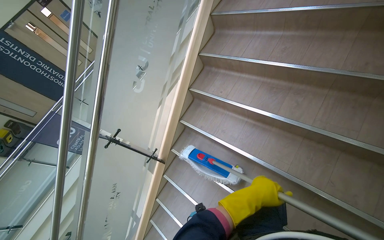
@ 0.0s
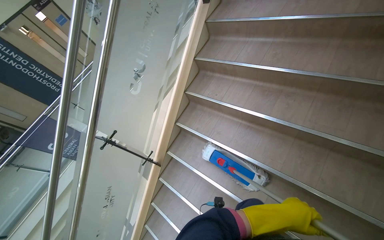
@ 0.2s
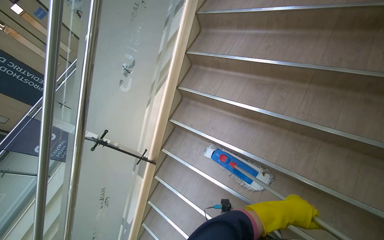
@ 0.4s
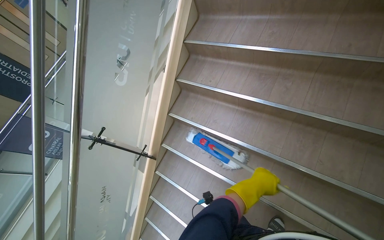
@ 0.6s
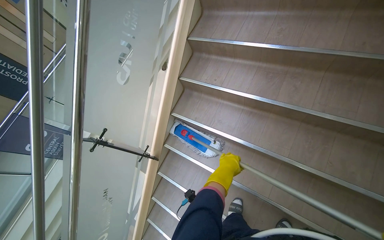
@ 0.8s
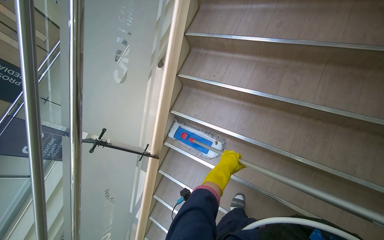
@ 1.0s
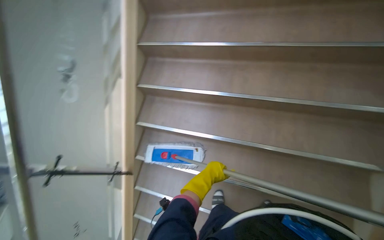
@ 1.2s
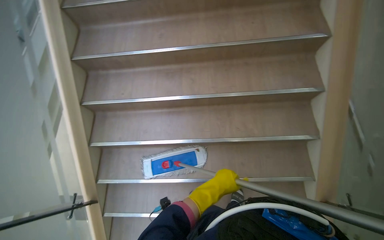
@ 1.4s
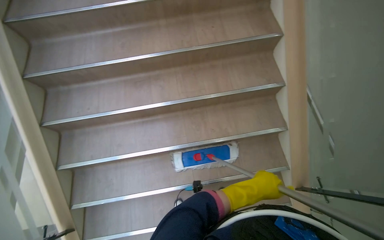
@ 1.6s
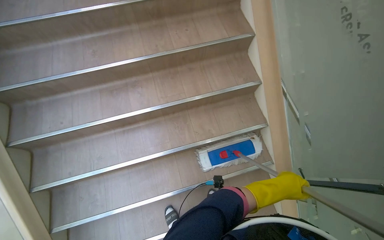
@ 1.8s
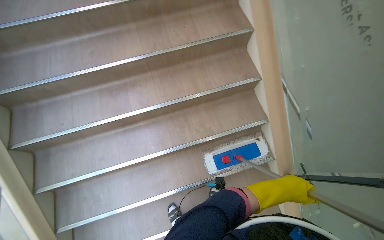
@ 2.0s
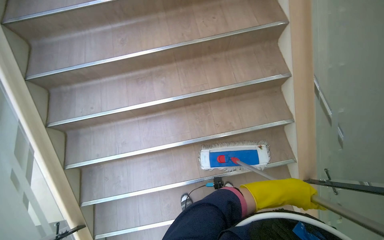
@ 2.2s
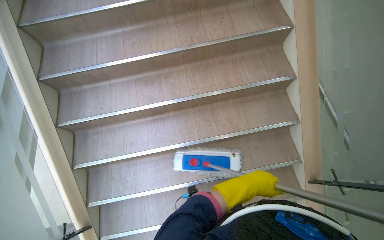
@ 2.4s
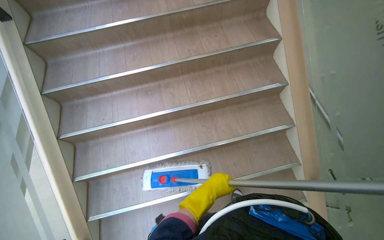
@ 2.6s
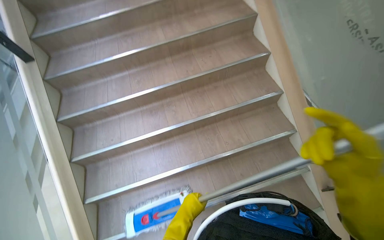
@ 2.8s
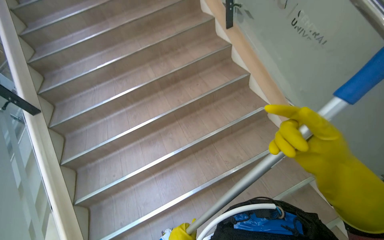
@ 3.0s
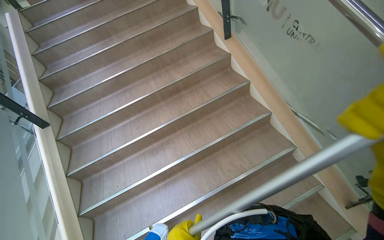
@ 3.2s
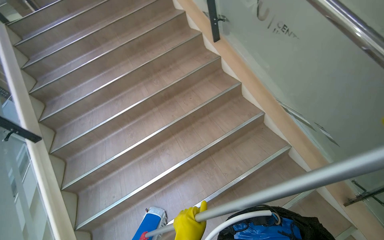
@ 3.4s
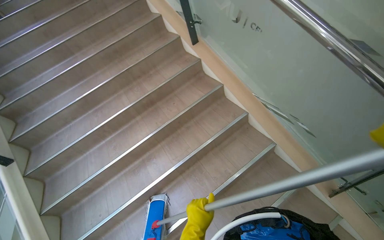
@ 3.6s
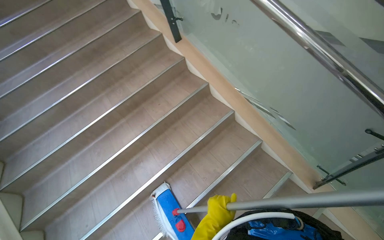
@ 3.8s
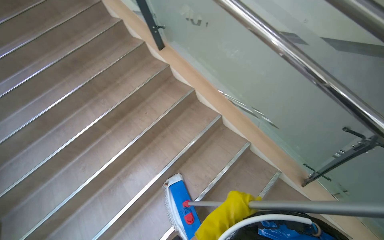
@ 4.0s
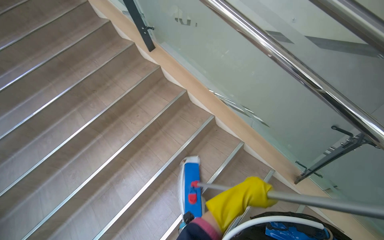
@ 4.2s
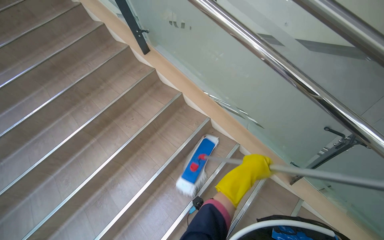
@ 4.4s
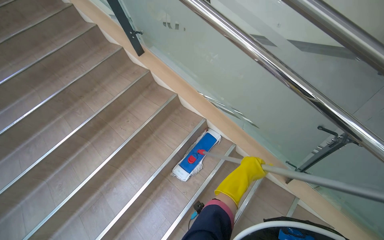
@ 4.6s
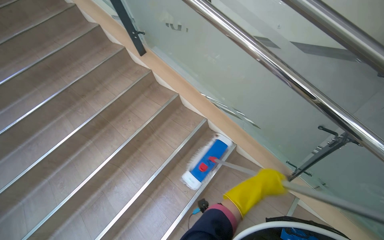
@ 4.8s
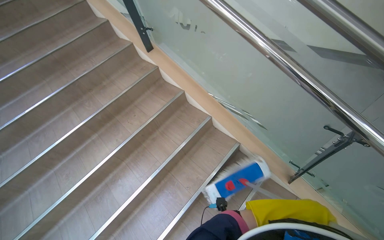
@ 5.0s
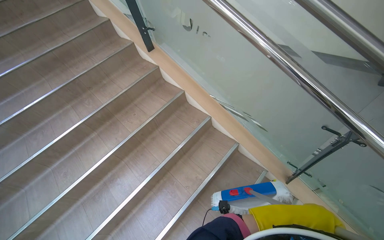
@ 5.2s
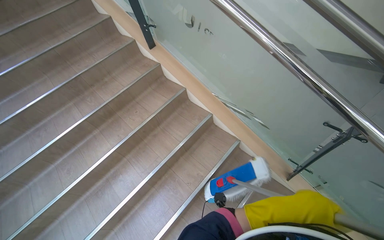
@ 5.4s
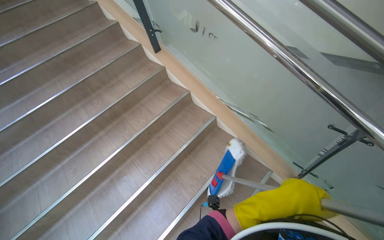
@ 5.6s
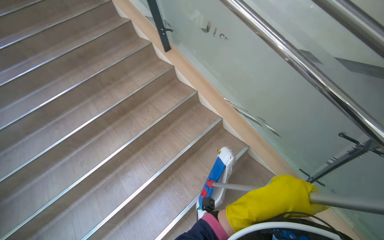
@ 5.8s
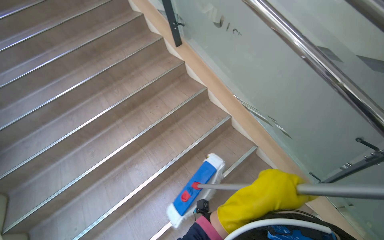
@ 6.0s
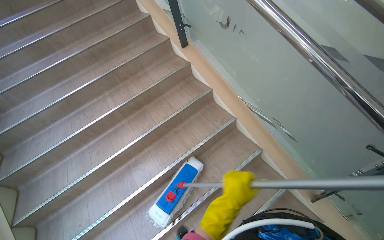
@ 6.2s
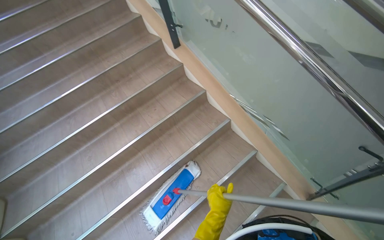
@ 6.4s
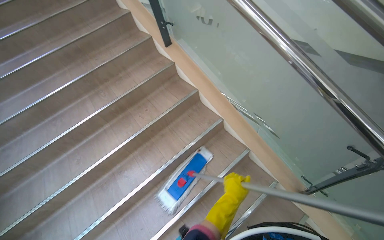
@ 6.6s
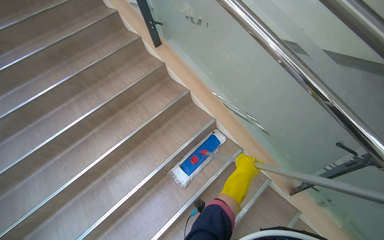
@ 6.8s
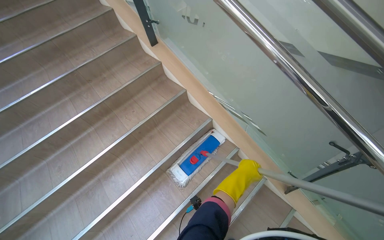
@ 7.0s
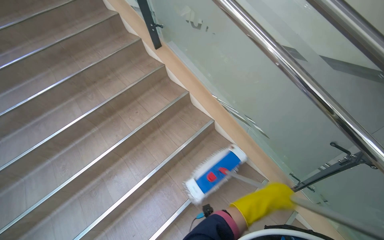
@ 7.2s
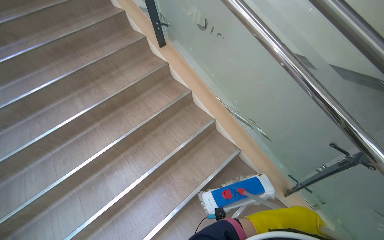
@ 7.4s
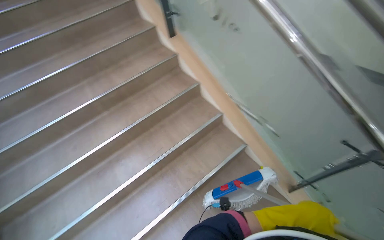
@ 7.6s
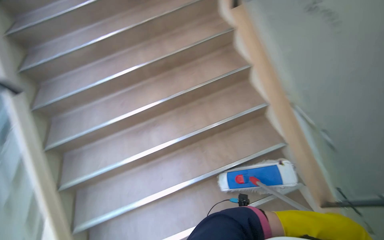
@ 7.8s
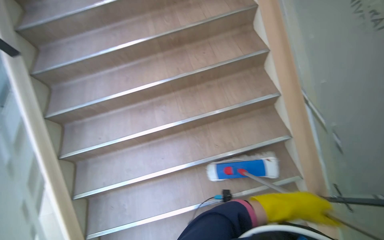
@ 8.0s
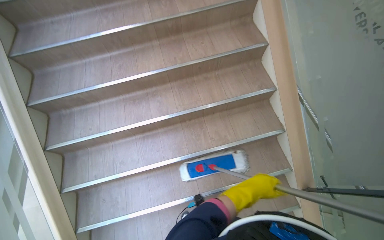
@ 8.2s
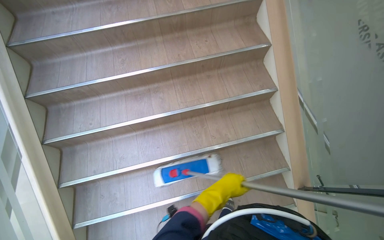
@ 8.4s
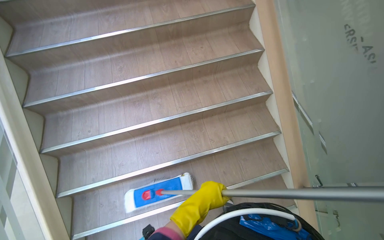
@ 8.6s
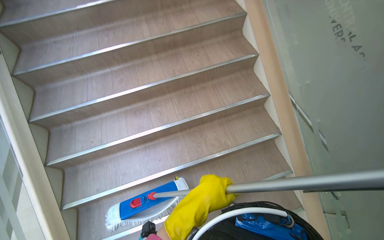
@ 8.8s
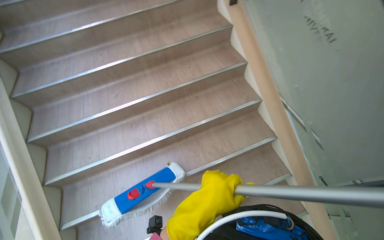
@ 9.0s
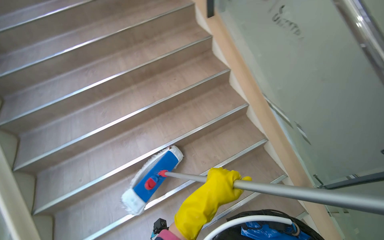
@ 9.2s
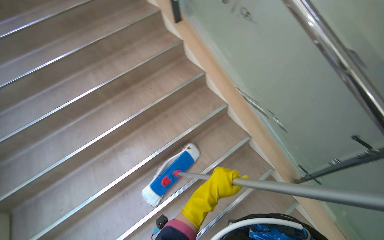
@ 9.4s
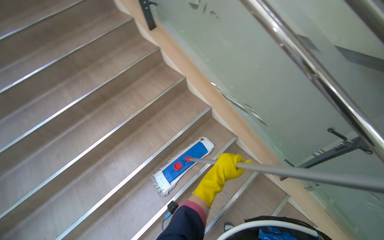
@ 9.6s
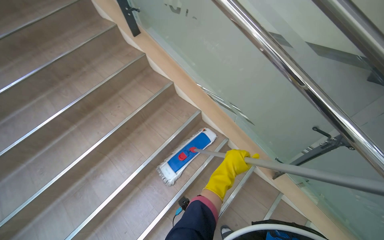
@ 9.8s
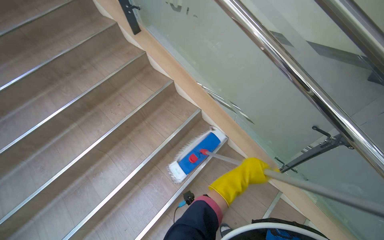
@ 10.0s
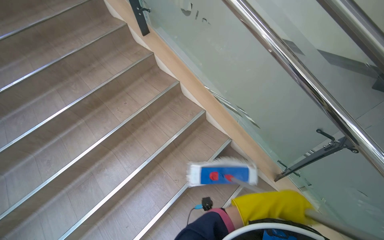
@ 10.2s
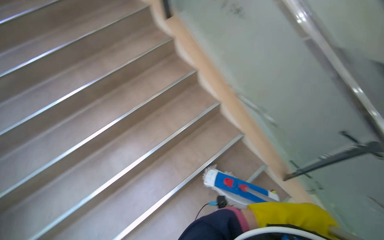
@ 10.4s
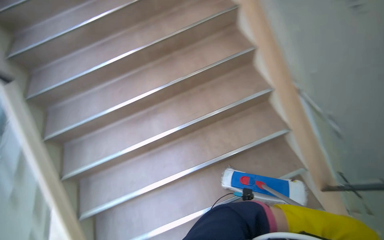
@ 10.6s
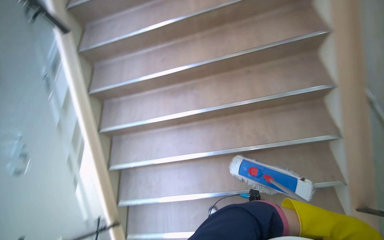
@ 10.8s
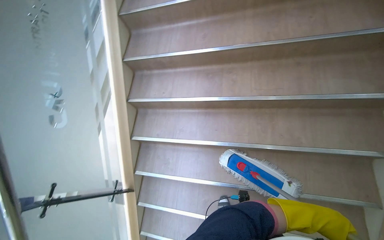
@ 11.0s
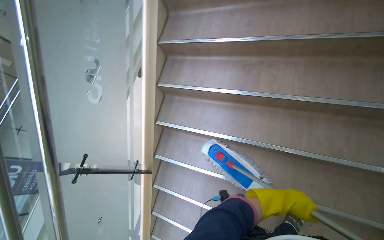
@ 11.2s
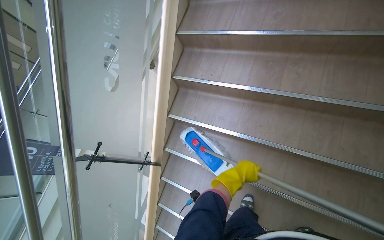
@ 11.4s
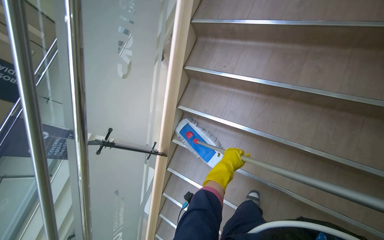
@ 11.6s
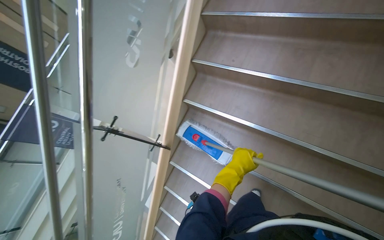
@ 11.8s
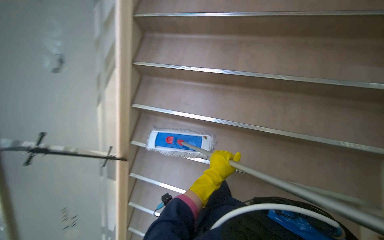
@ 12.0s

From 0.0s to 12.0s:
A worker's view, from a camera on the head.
Job: mopping floor.
The whole recording: Mopping stairs. The worker mops the stairs, moving the mop head across each step.
From 0.0s to 1.6s: The head rotates approximately 25 degrees to the right. The left hand moves left and right over some 25 cm, changing direction 2 times.
From 1.6s to 3.0s: The wearer looks approximately 20 degrees further upward.
From 3.0s to 4.4s: The wearer's head swings roughly 25 degrees to the right.
From 4.4s to 6.0s: The left hand is displaced nearer to the camera by approximately 20 cm, and reaches some 15 cm to the right, then returns.
From 6.0s to 7.6s: The left hand is displaced to the right by some 20 cm, and reaches some 30 cm farther from the camera, then returns.

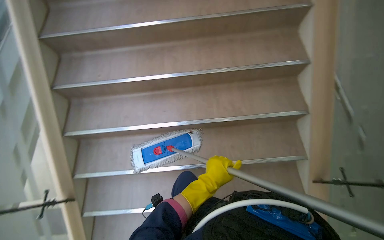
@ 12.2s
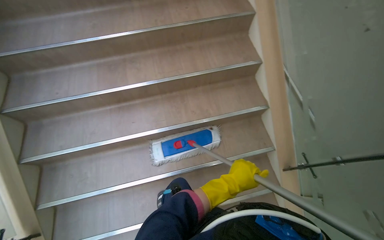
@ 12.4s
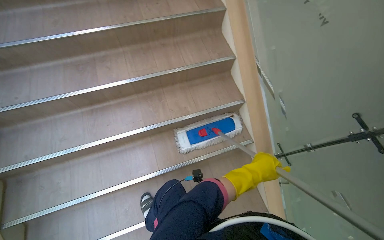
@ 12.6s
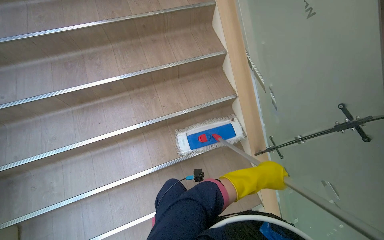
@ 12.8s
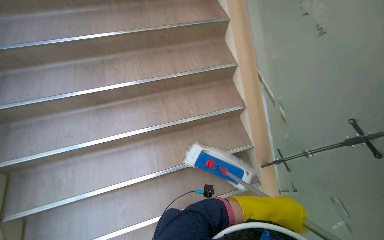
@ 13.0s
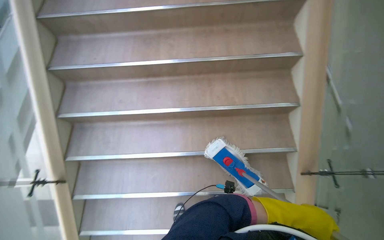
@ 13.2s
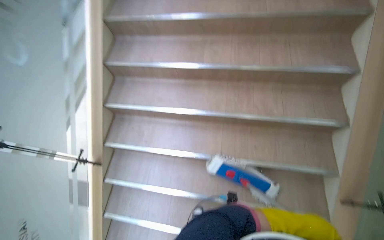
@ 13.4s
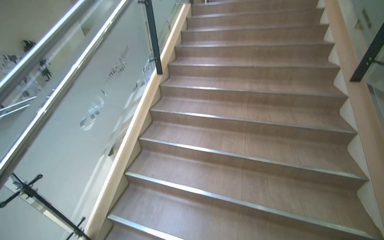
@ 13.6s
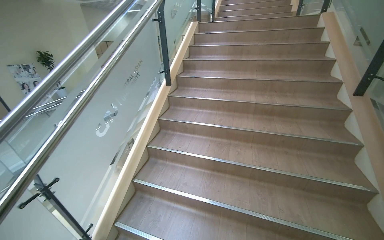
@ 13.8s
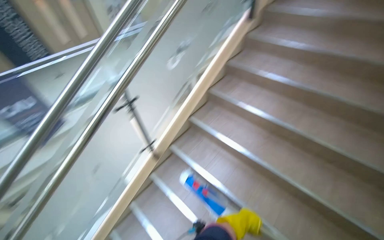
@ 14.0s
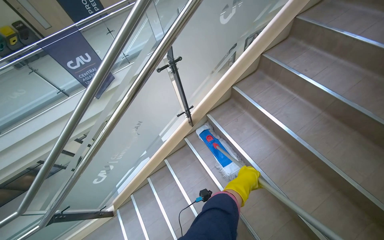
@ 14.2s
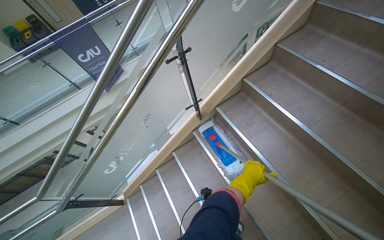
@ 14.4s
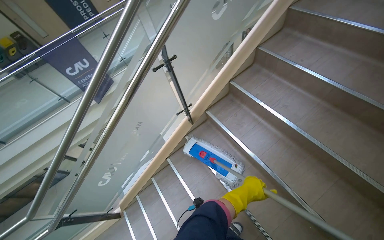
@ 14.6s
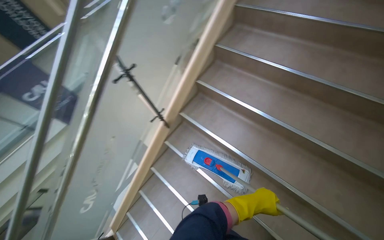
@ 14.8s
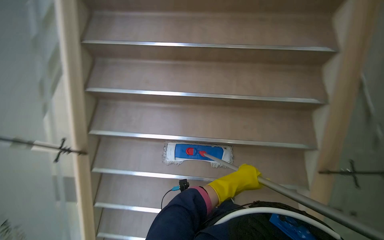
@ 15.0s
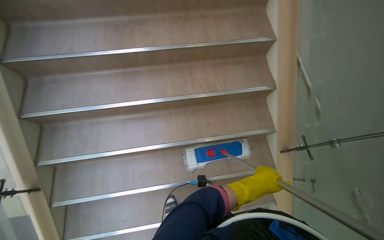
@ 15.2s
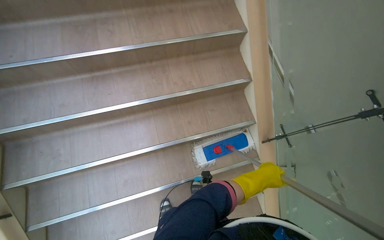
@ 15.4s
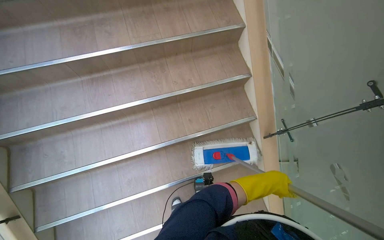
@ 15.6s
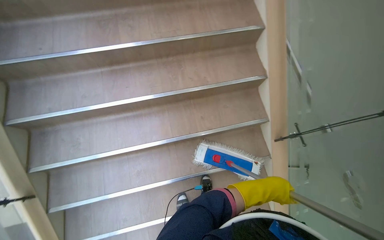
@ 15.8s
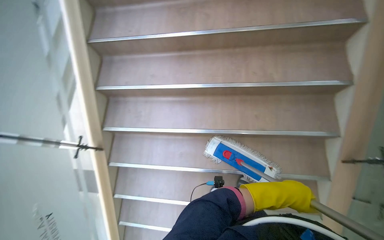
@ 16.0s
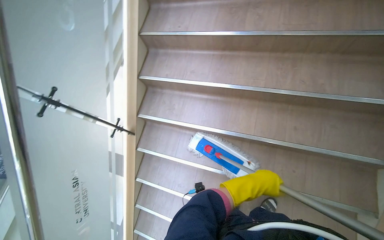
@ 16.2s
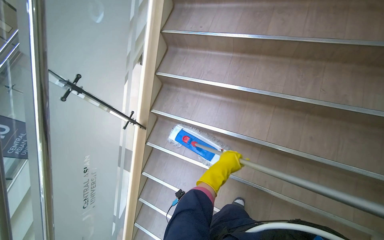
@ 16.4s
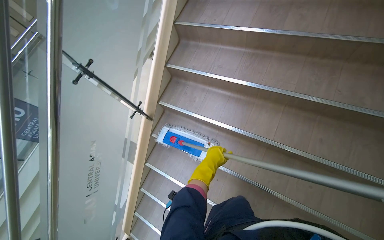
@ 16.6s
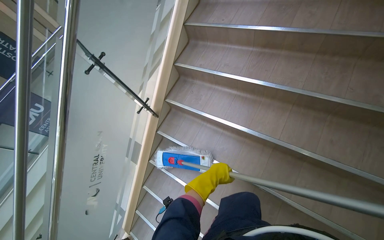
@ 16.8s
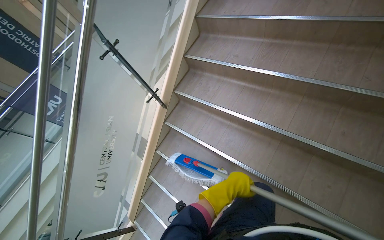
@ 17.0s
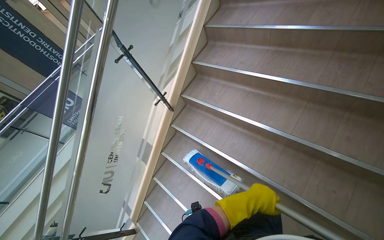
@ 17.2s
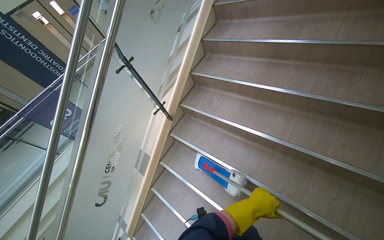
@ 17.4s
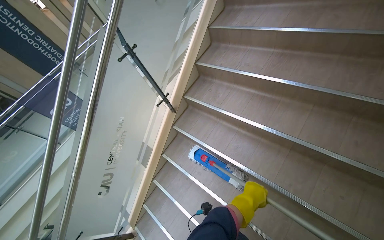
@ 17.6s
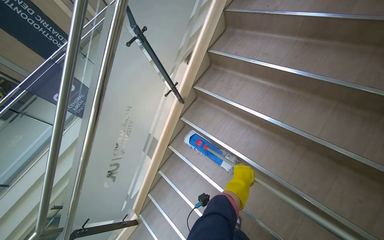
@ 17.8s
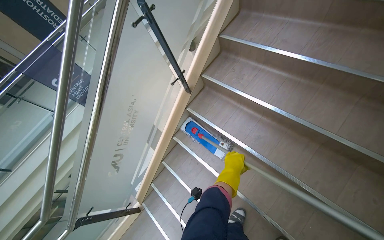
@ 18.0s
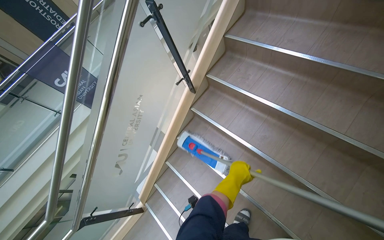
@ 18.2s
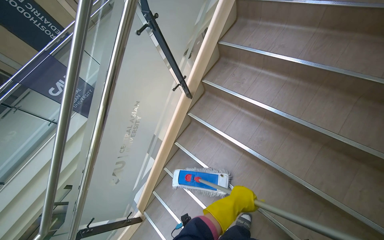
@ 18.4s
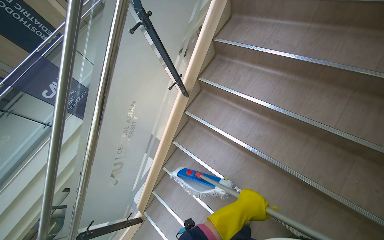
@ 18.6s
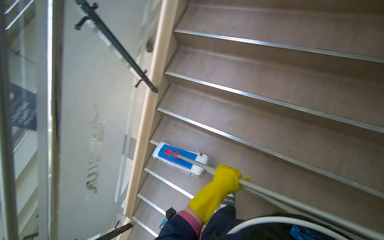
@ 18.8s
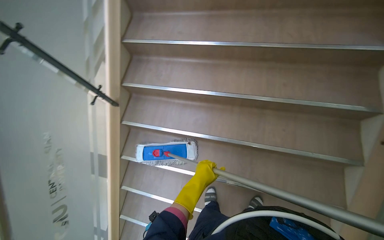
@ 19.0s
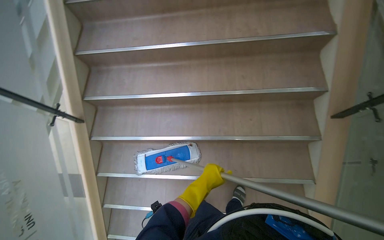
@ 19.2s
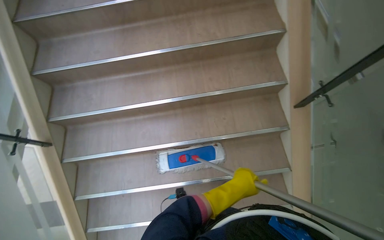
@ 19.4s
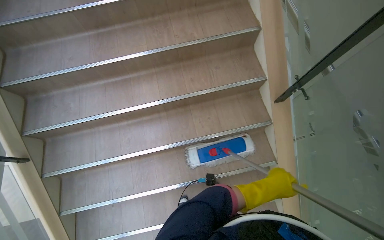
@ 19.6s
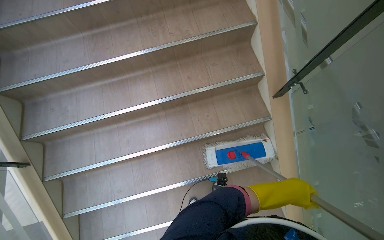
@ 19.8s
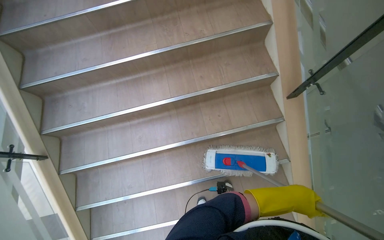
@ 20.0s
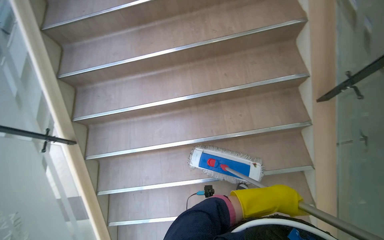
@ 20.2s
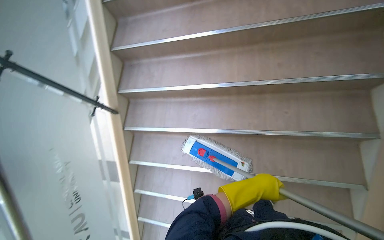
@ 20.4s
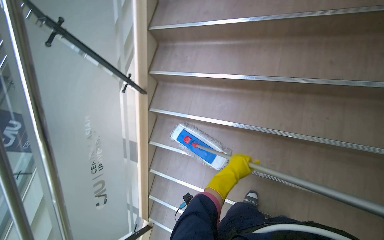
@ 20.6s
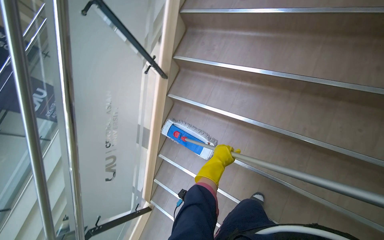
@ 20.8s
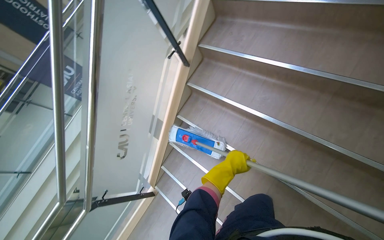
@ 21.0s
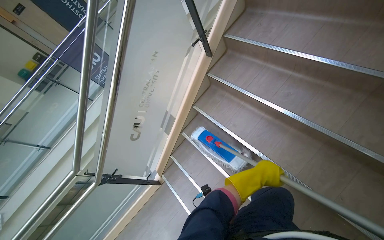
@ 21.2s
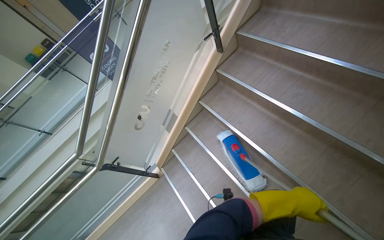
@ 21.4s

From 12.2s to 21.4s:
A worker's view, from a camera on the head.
Job: mopping floor.
The whole recording: Mopping stairs. The worker mops the stairs, moving the mop head across each step.
From 12.2s to 13.8s: The wearer looks roughly 40 degrees further upward.
From 15.2s to 16.8s: The head rotates roughly 50 degrees to the left.
From 18.4s to 19.8s: The wearer looks some 60 degrees further to the right.
From 19.8s to 21.4s: The camera travels approximately 40 cm. The head turns to the left by approximately 65 degrees.
